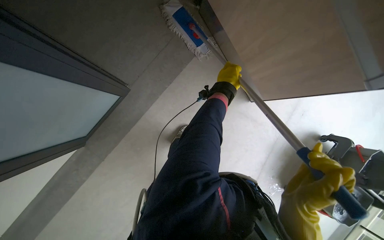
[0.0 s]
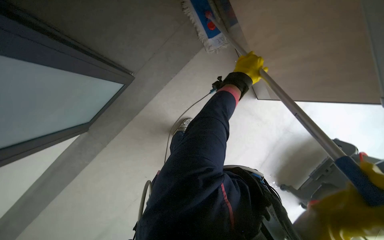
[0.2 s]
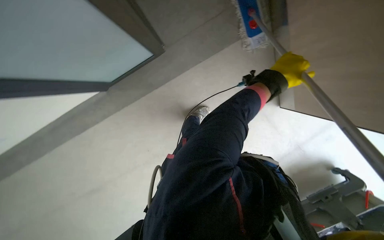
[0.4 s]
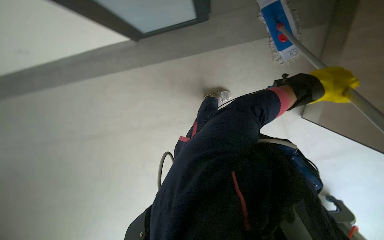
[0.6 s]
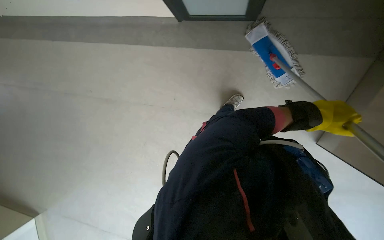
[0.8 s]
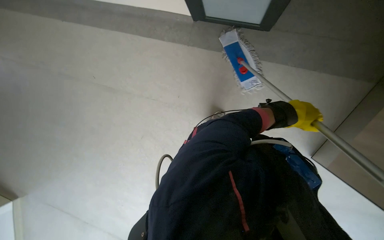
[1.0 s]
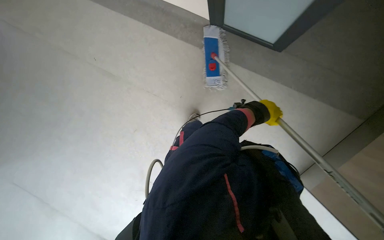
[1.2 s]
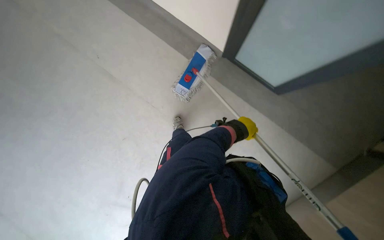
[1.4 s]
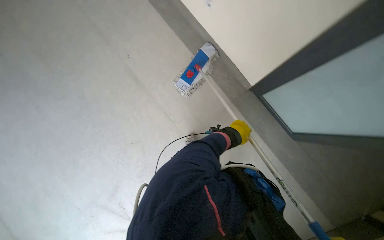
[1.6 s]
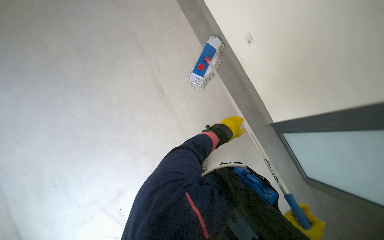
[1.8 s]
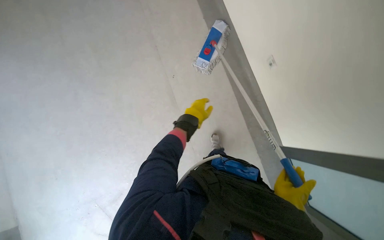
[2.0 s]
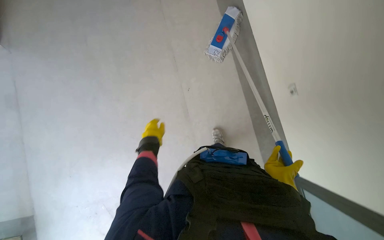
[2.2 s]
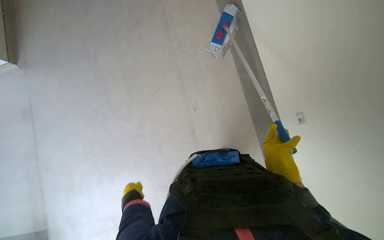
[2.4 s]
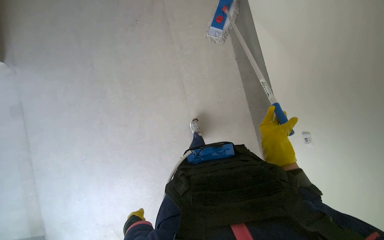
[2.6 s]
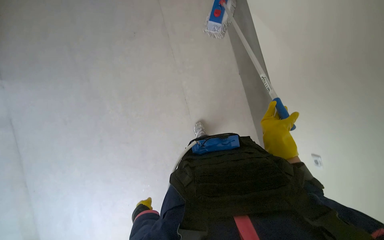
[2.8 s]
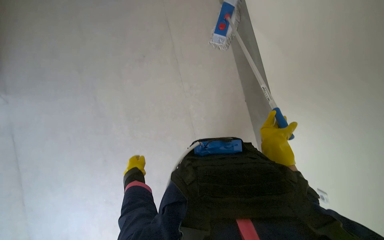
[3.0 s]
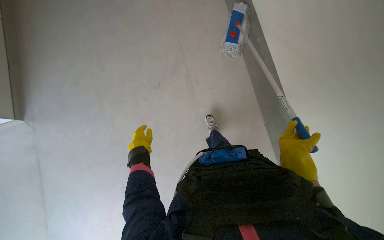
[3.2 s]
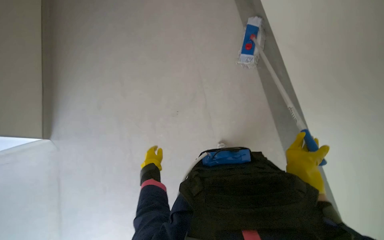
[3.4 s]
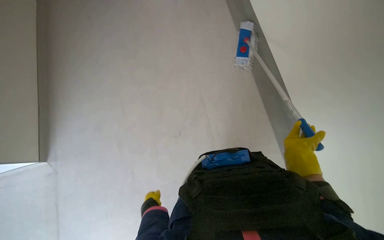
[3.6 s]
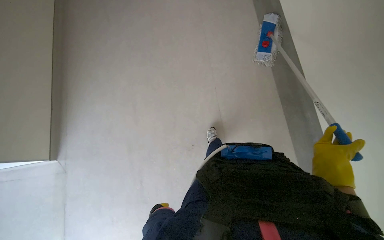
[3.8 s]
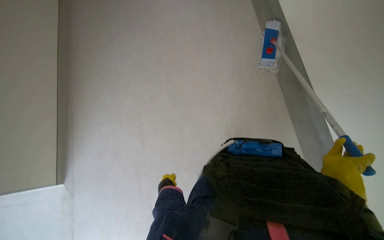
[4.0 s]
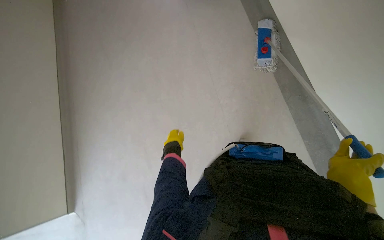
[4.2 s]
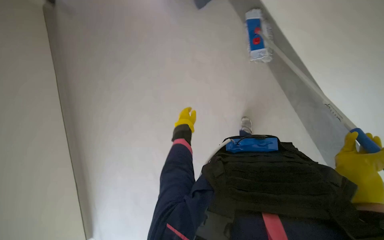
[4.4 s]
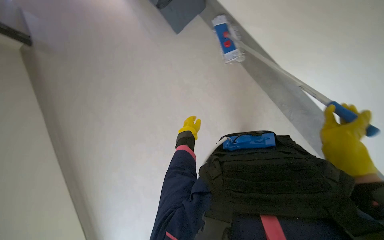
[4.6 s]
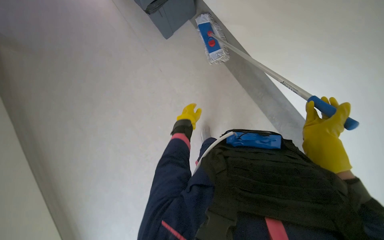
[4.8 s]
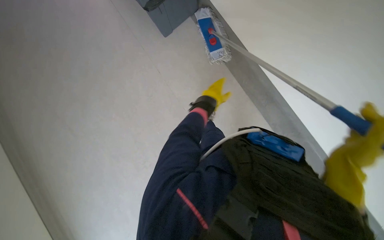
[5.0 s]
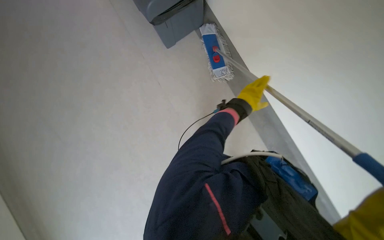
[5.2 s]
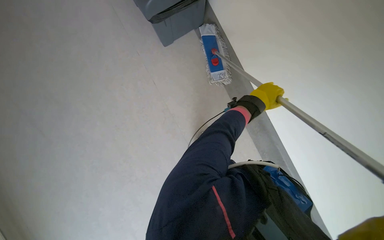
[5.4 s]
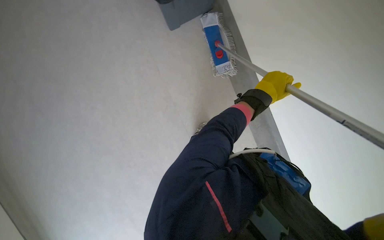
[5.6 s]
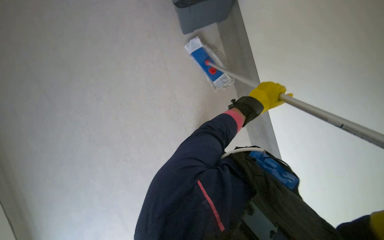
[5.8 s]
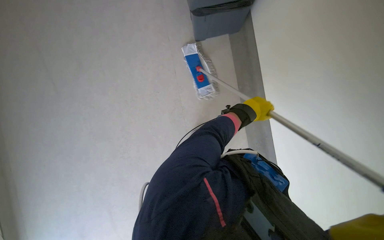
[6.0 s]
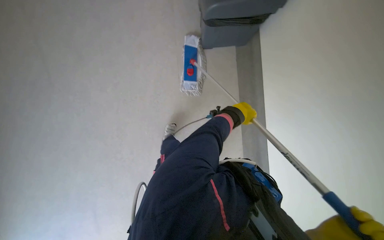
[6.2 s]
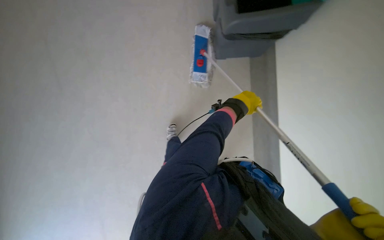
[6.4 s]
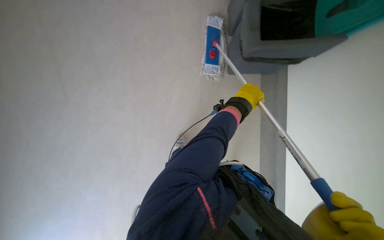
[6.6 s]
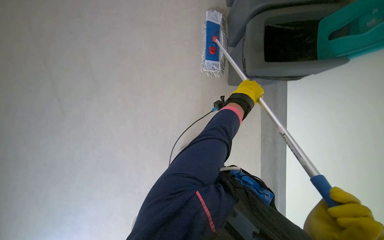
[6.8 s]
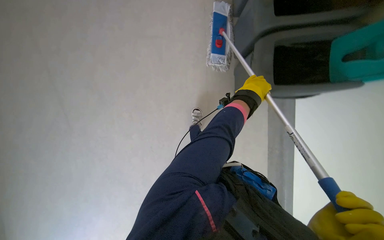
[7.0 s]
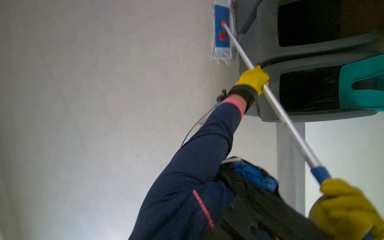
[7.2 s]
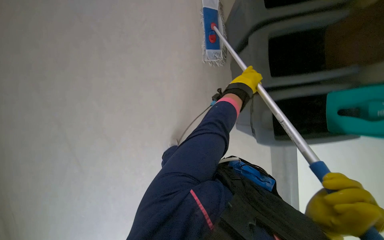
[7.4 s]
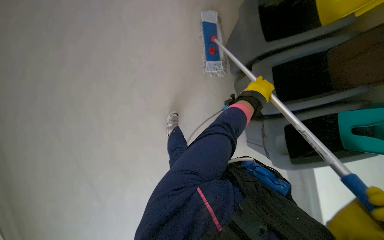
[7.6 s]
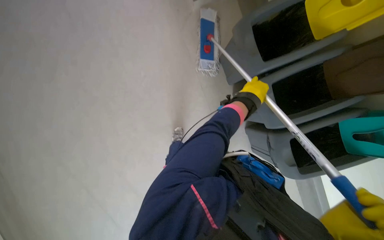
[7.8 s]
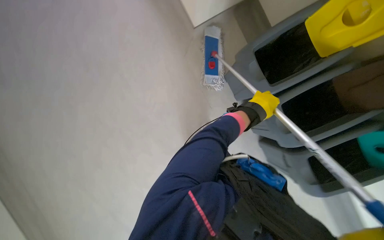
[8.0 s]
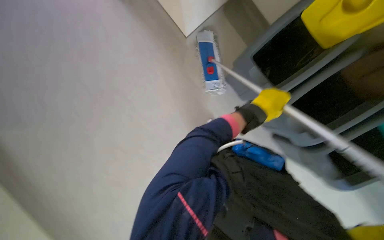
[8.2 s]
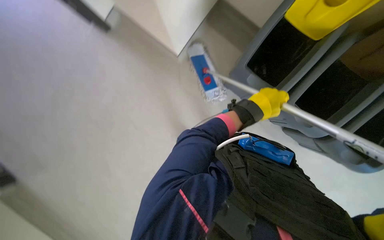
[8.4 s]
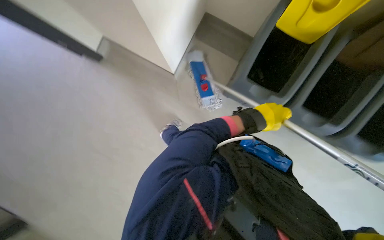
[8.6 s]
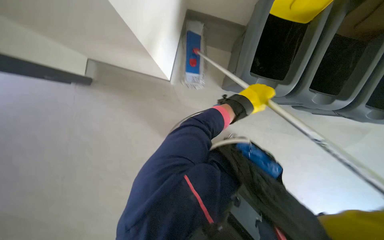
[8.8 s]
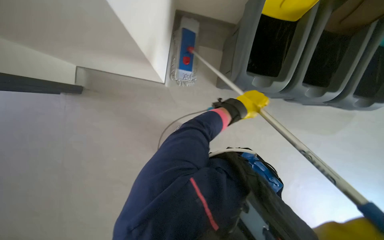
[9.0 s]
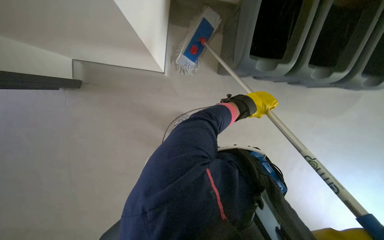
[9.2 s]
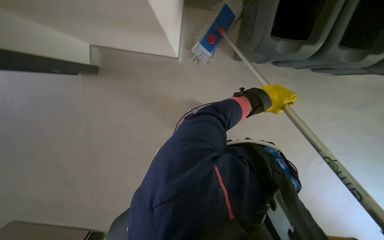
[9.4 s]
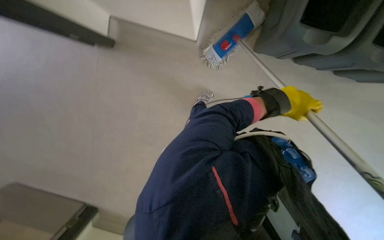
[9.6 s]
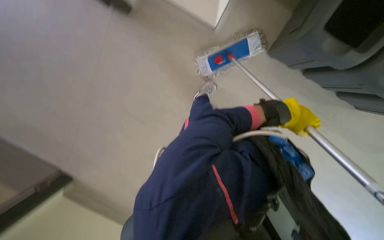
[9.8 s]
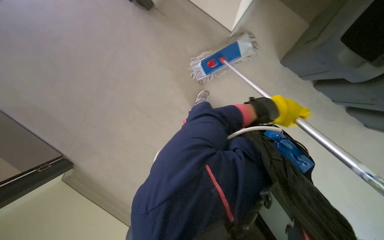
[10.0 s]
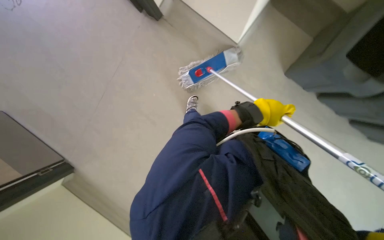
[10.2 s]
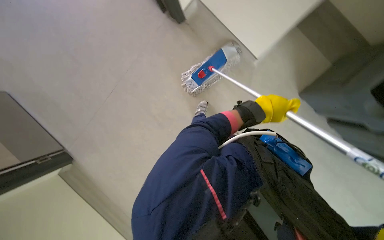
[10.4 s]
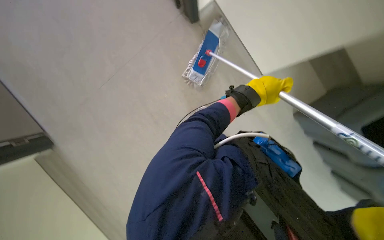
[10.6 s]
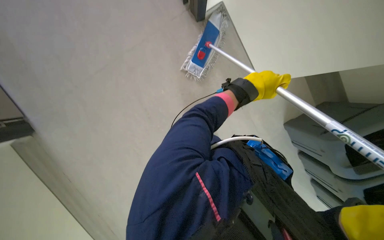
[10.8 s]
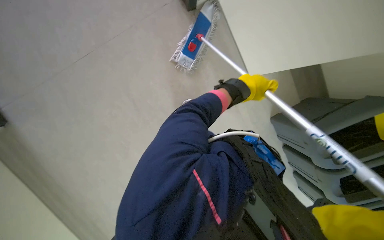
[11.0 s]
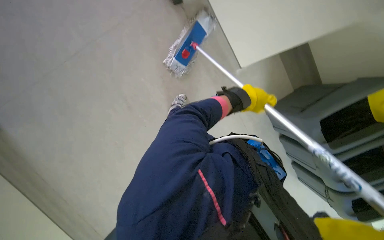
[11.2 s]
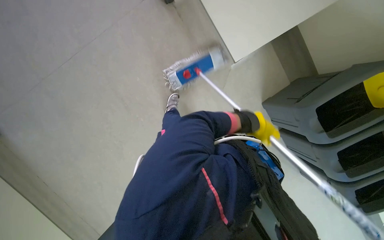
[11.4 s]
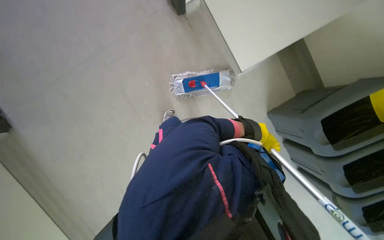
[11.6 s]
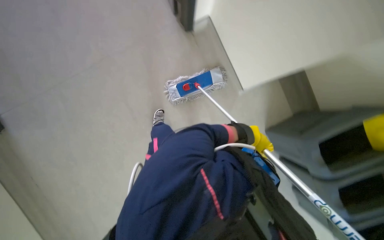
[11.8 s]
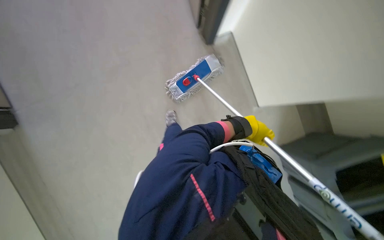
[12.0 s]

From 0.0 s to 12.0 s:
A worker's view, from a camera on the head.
Job: mopping floor.
The whole recording: Mopping hallway floor. The worker mops the hallway floor, periodically wringing the mop in the bucket.
From 0.0 s to 1.6 s: The scene rotates clockwise by approximately 30 degrees. The left hand goes to the right and returns, approximately 15 cm each way.
From 3.0 s to 4.4 s: The right hand is displaced nearer to the camera by roughly 10 cm.
From 4.4 s to 6.0 s: The view tilts some 10 degrees upward. The left hand heads to the right, covering roughly 25 cm.
From 7.6 s to 9.0 s: The view tips upward by some 10 degrees. The scene rotates counterclockwise by some 30 degrees.

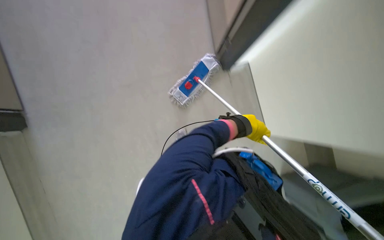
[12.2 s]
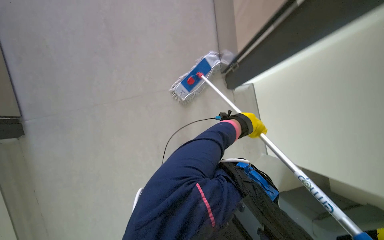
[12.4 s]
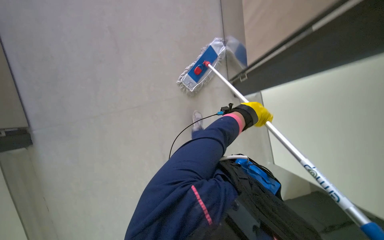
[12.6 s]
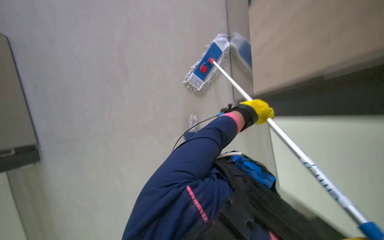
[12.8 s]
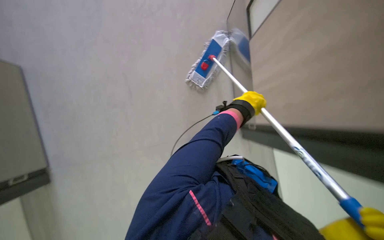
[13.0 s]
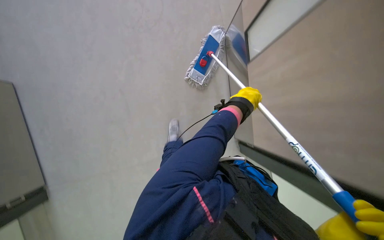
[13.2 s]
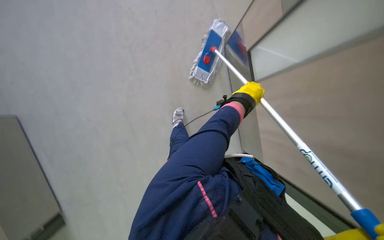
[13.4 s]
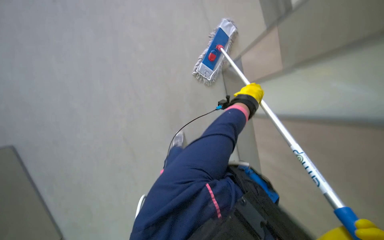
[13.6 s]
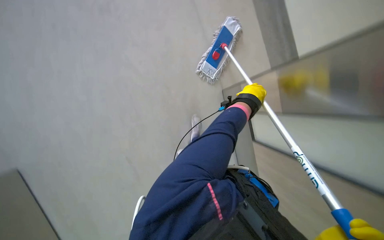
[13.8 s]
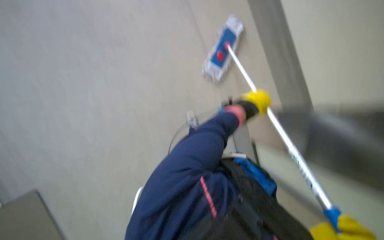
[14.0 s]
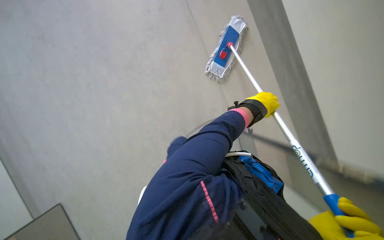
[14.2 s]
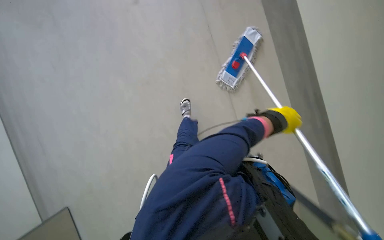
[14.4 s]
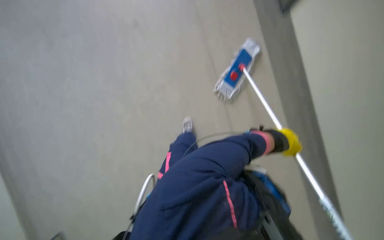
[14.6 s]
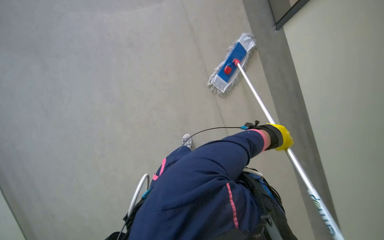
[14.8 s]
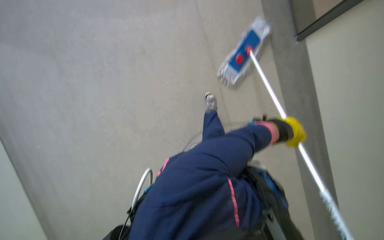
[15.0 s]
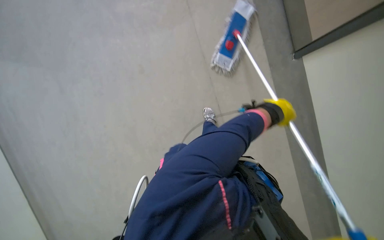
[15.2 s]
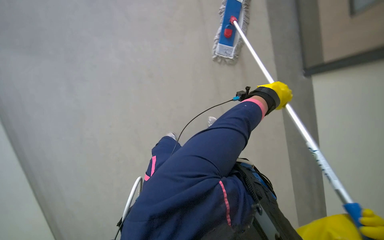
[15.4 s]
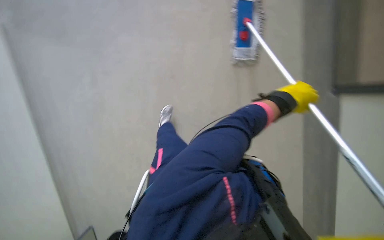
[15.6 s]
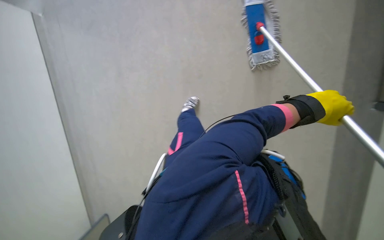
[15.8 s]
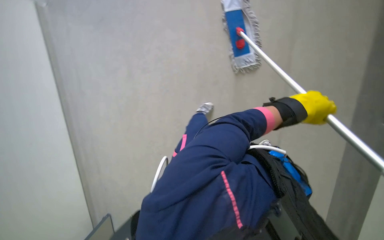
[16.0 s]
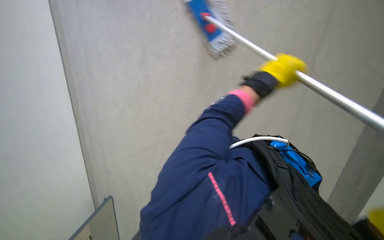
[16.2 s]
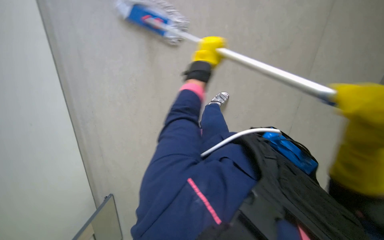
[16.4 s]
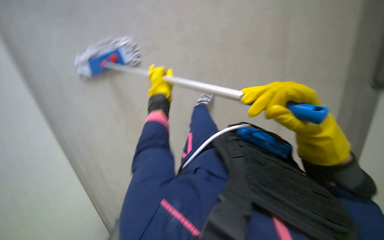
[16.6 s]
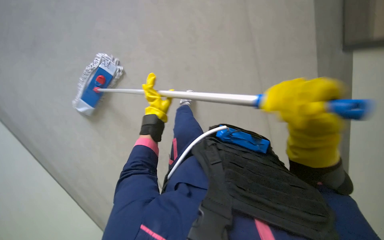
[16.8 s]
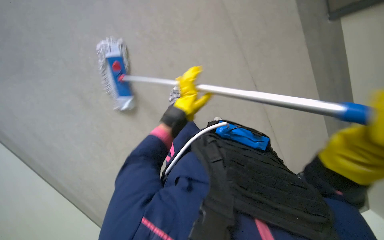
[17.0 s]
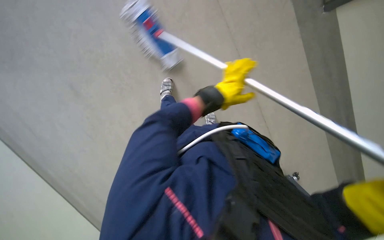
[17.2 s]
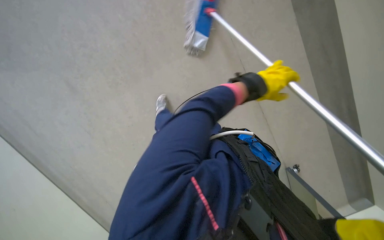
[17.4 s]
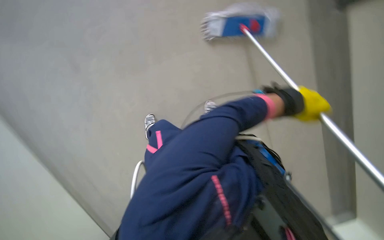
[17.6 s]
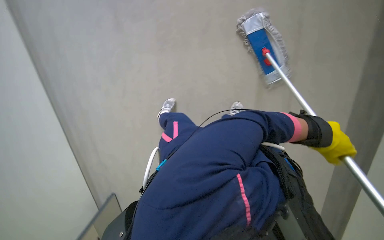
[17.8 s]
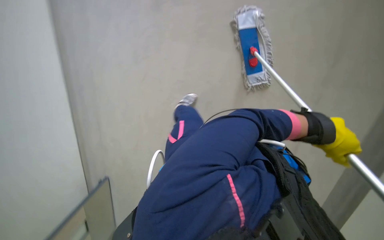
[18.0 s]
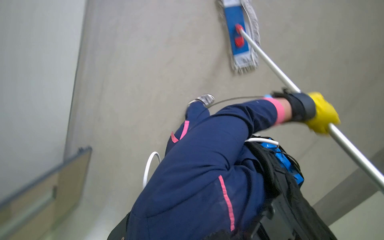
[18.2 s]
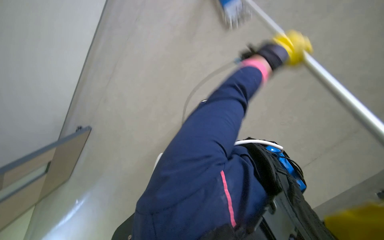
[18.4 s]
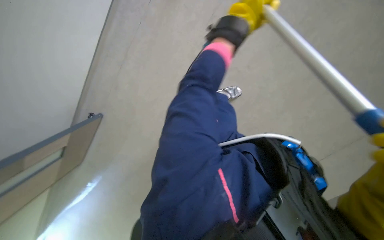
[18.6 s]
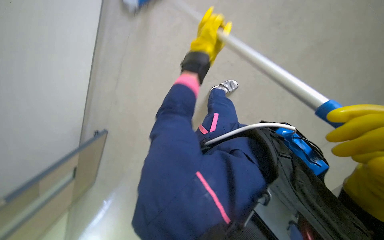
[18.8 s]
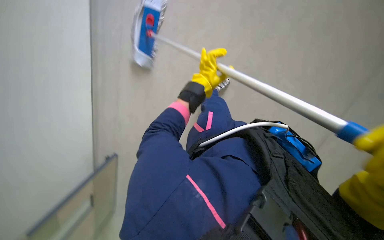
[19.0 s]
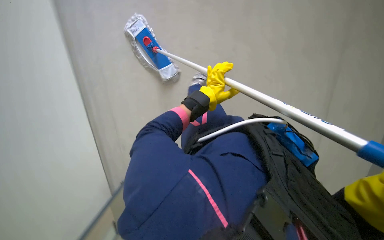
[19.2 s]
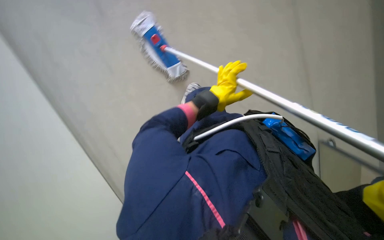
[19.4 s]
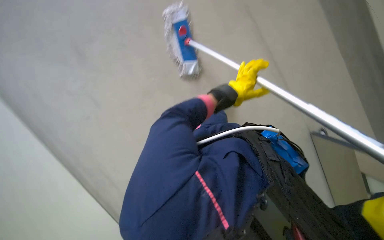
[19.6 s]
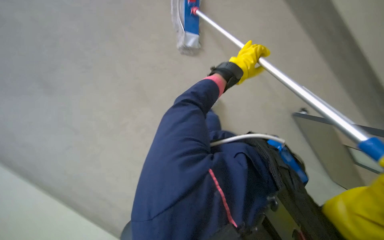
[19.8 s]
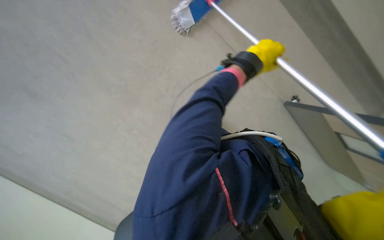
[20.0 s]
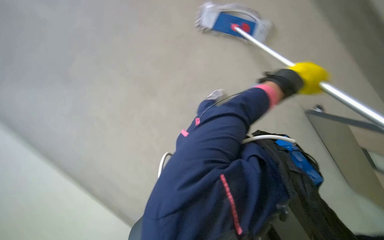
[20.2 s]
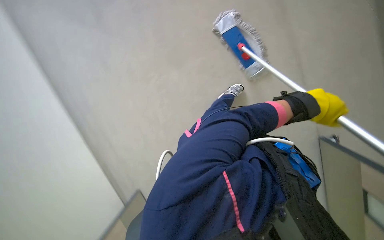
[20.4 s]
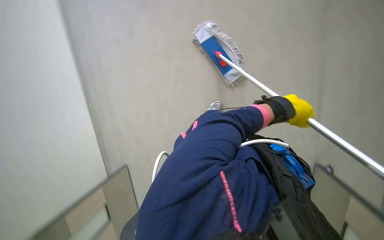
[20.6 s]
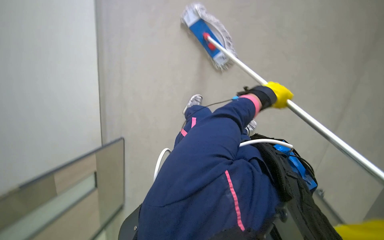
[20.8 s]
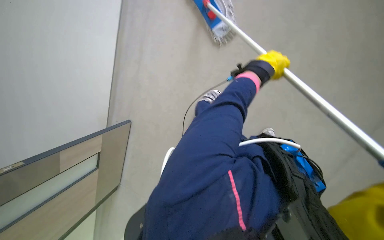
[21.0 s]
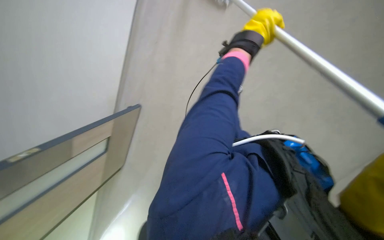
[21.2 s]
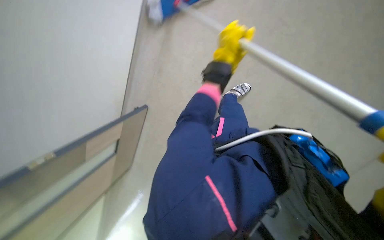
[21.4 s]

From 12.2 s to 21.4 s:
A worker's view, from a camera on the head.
Job: mopping floor.
The whole recording: Mopping hallway floor. The worker mops the hallway floor, periodically wringing the mop in the bucket.
From 15.2 s to 16.8 s: The head rotates about 40 degrees to the right.
From 16.8 s to 18.4 s: The view tips downward by about 25 degrees. The left hand goes about 25 cm to the right.
From 18.4 s to 19.8 s: The scene rotates counterclockwise by roughly 35 degrees.
From 19.8 s to 21.4 s: The view tips downward by about 25 degrees.
